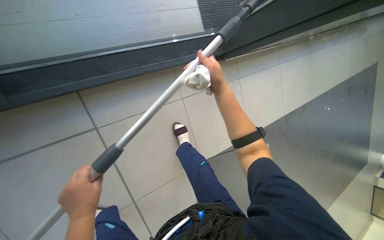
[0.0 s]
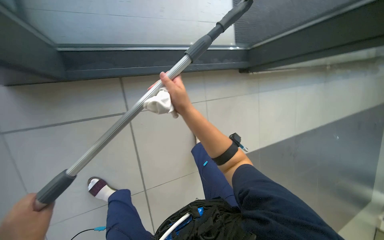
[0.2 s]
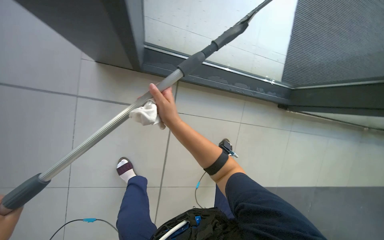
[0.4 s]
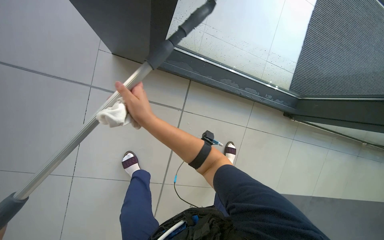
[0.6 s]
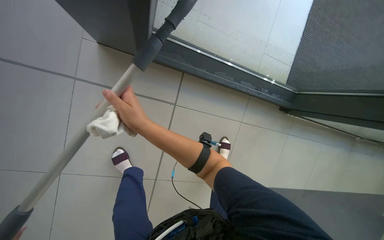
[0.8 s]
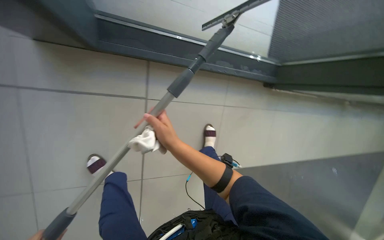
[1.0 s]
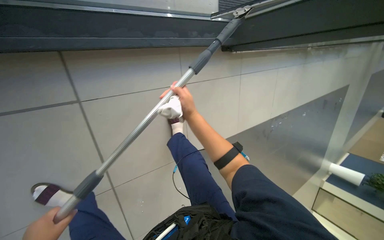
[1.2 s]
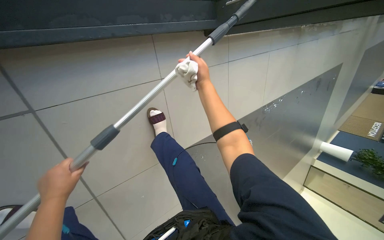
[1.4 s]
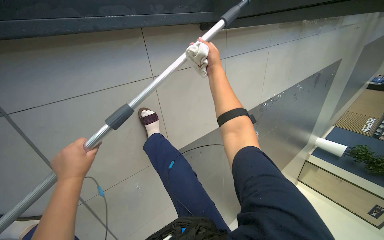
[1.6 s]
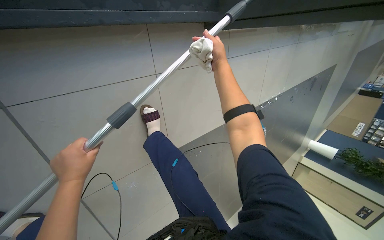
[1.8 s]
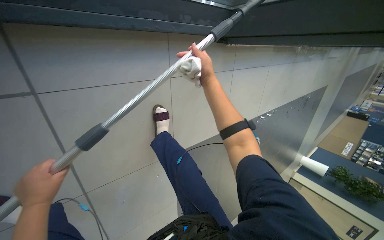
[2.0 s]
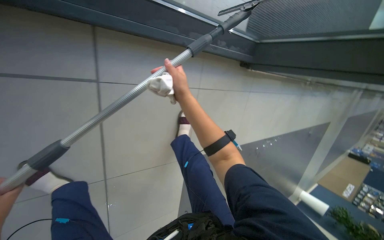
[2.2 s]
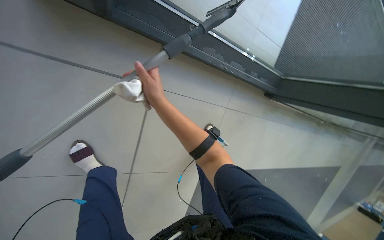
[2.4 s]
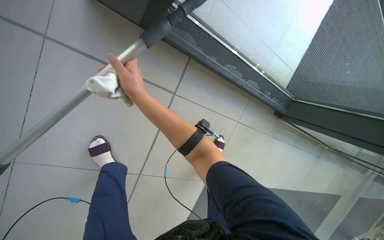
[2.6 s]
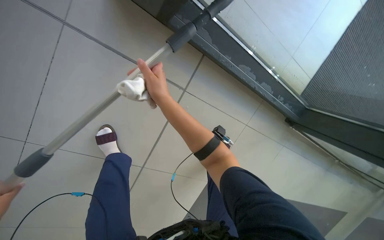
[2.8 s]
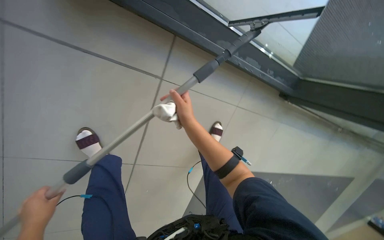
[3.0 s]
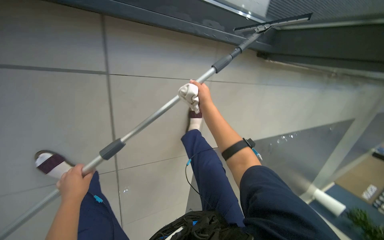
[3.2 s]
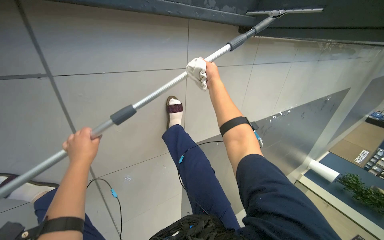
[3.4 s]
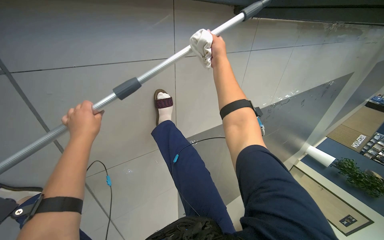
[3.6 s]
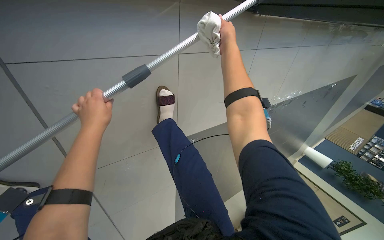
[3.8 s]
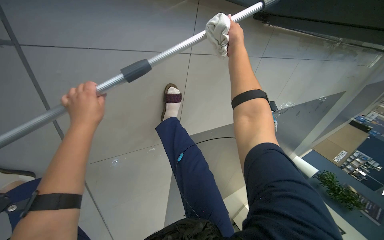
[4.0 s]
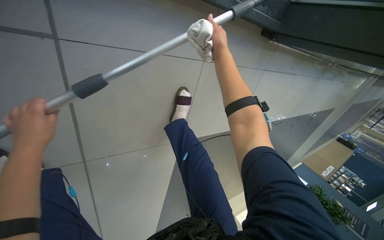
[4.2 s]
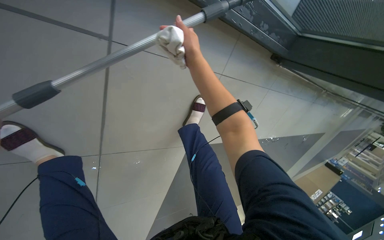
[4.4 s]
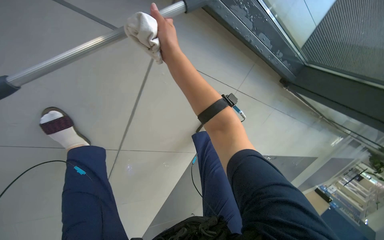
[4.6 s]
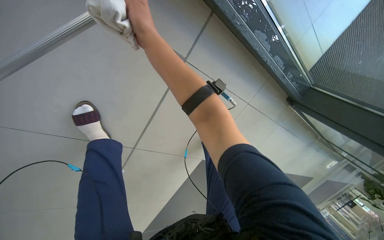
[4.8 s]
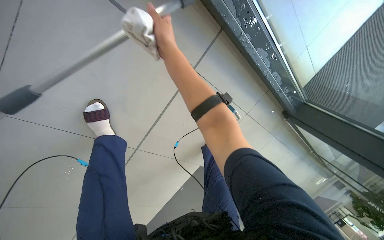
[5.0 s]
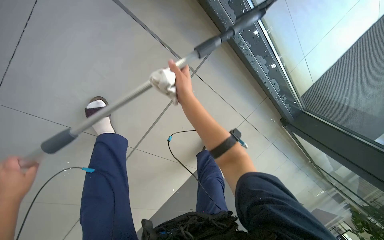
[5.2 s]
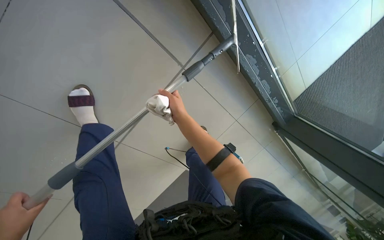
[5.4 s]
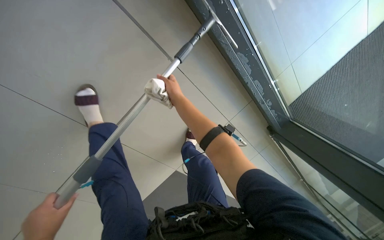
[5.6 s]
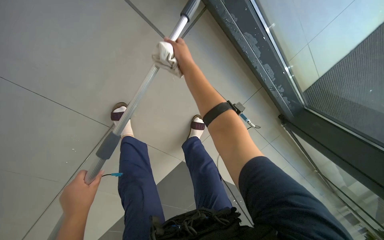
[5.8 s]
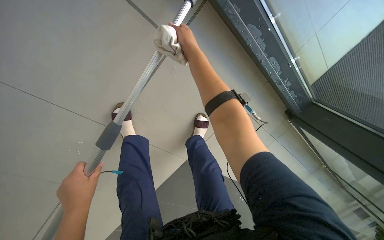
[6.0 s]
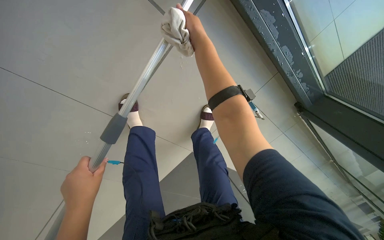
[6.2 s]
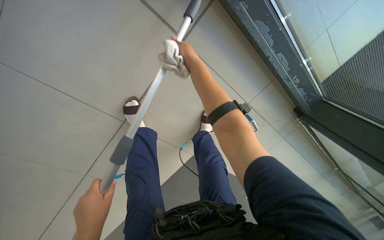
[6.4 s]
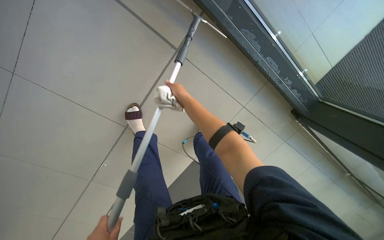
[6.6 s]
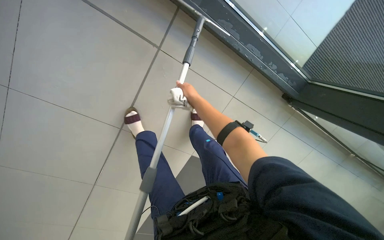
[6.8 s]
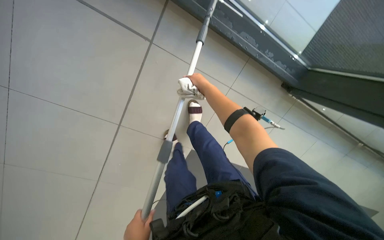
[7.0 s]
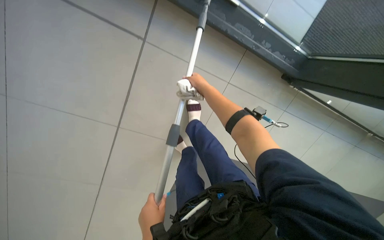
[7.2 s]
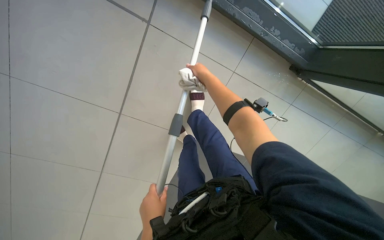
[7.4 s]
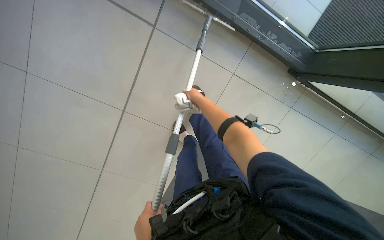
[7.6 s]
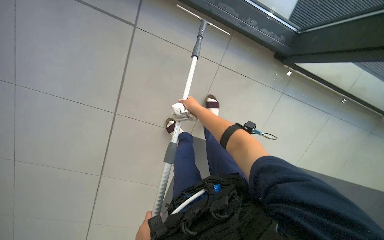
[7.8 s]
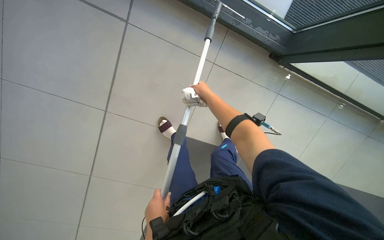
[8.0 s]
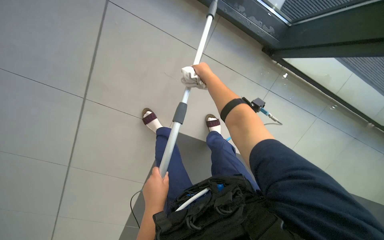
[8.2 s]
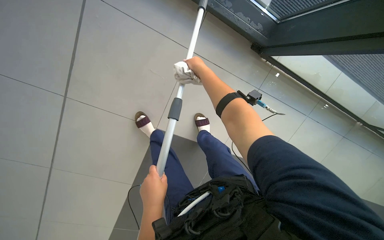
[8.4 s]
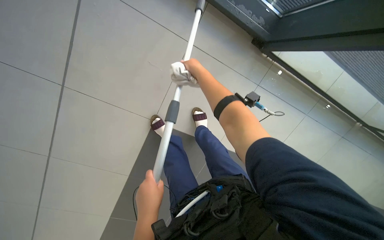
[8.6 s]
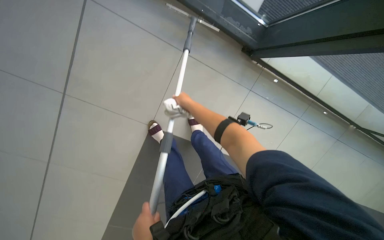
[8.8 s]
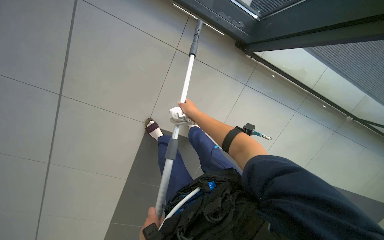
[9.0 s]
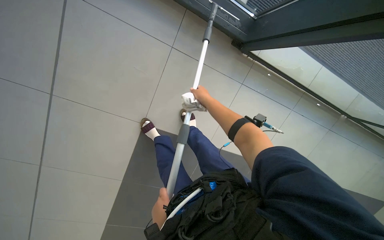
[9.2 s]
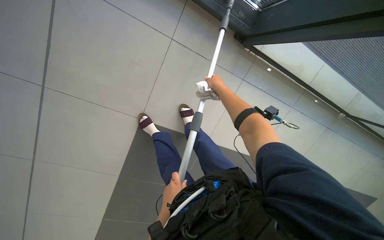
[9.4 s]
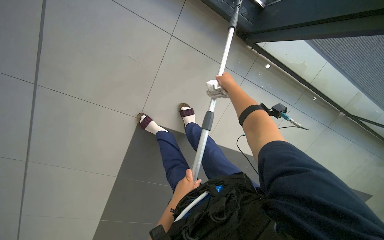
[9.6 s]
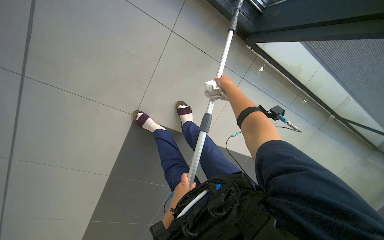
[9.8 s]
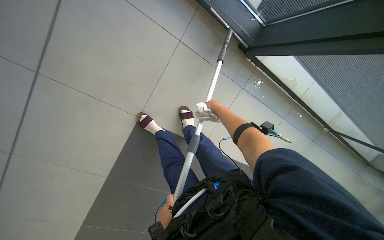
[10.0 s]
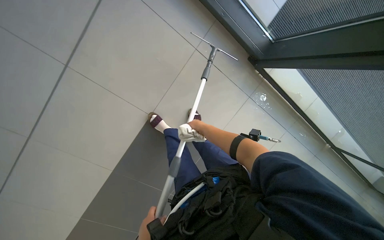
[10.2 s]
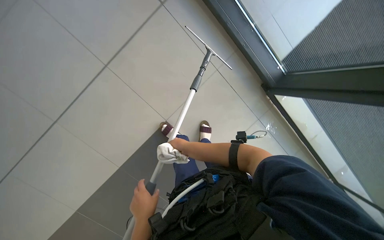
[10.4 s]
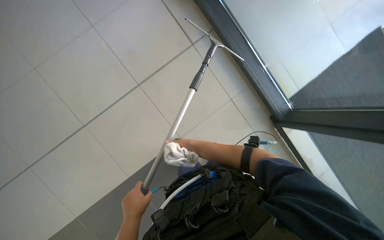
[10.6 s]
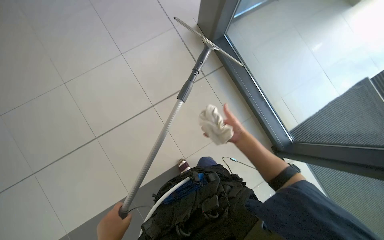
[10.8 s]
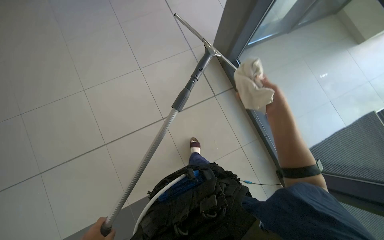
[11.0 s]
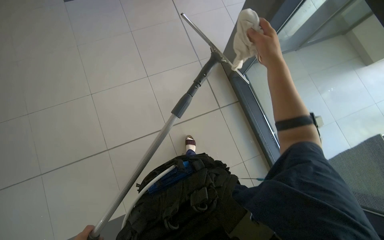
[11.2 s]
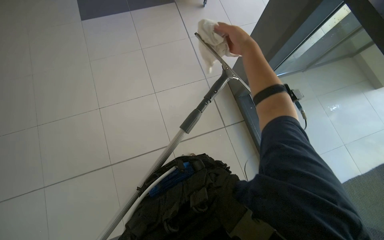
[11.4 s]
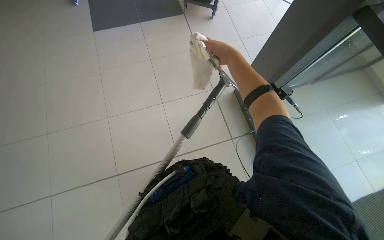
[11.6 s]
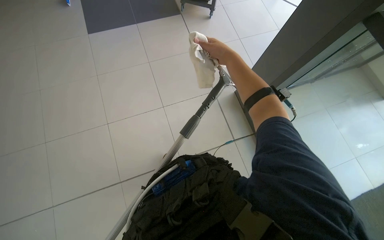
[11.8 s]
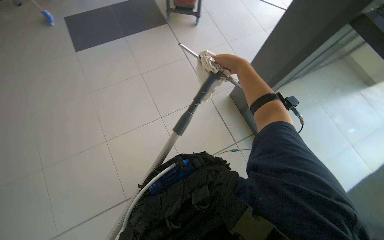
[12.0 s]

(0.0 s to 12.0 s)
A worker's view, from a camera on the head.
Job: cleaning windows.
The whole recording: Cleaning glass panels with squeegee. The worker cleans large glass panels using a squeegee and a cloth.
0.0 s - 1.6 s: The camera is carried approximately 40 cm. The view tilts some 20 degrees downward.
1.6 s - 3.0 s: The camera travels about 50 cm. The view tips upward by about 20 degrees. Everything in view rotates roughly 30 degrees clockwise.
4.4 s - 6.0 s: The view tips upward by approximately 15 degrees. The right hand moves some 10 cm down the picture and comes back.
6.0 s - 7.6 s: The right hand goes about 25 cm down the picture.
9.0 s - 10.4 s: The right hand is displaced down the picture by approximately 15 cm.
10.4 s - 12.0 s: The head travels about 70 cm. The wearer looks roughly 25 degrees further to the left. The wearer looks approximately 50 degrees further upward.

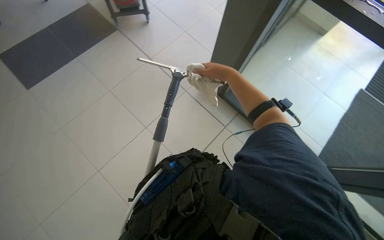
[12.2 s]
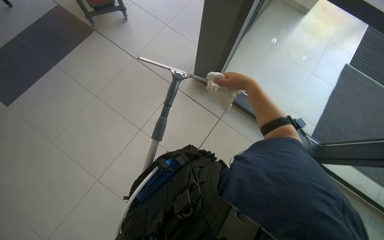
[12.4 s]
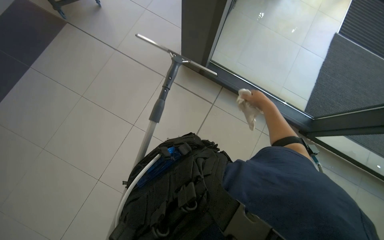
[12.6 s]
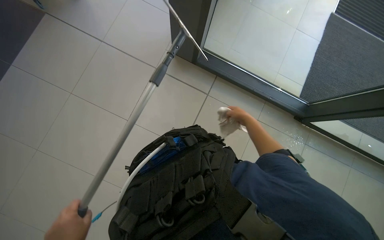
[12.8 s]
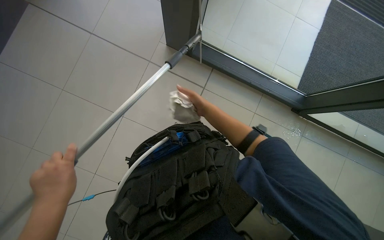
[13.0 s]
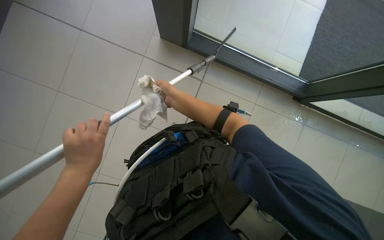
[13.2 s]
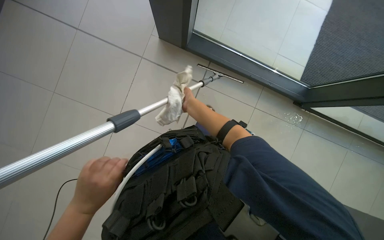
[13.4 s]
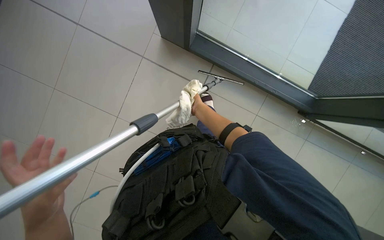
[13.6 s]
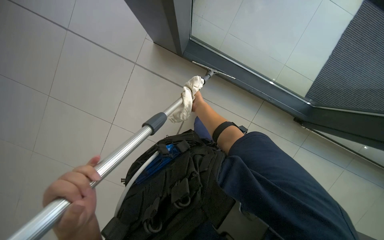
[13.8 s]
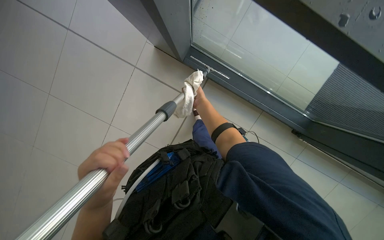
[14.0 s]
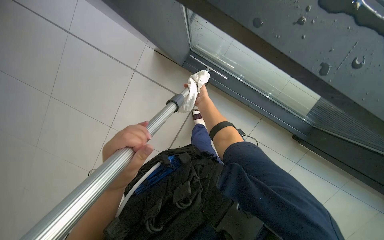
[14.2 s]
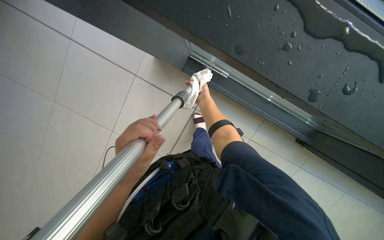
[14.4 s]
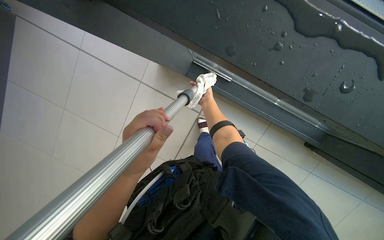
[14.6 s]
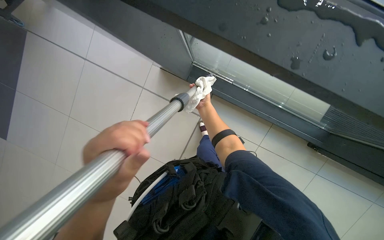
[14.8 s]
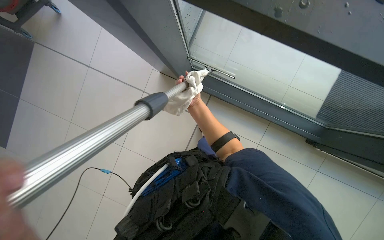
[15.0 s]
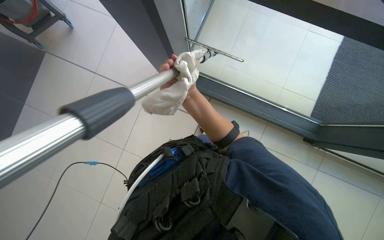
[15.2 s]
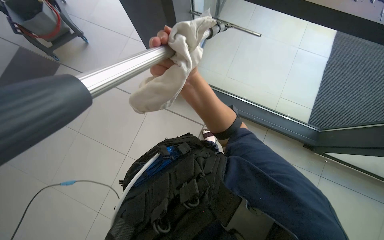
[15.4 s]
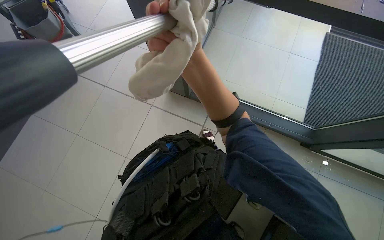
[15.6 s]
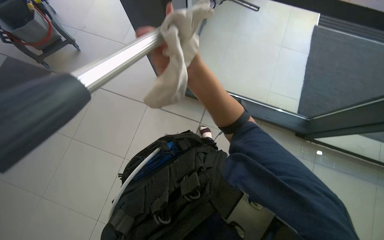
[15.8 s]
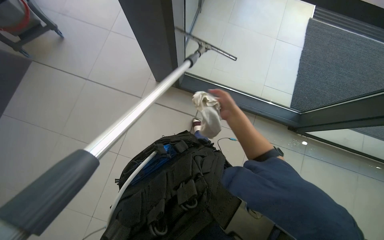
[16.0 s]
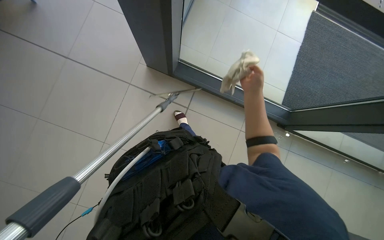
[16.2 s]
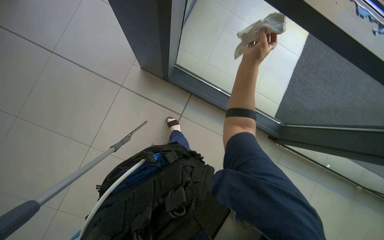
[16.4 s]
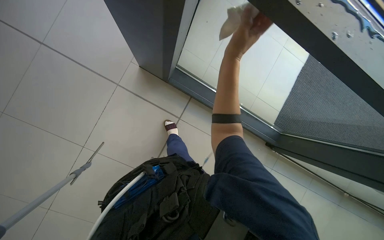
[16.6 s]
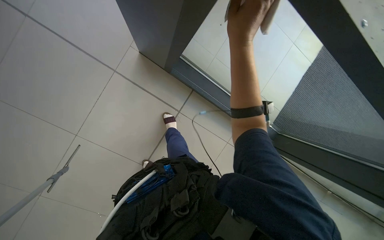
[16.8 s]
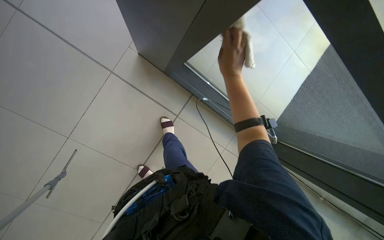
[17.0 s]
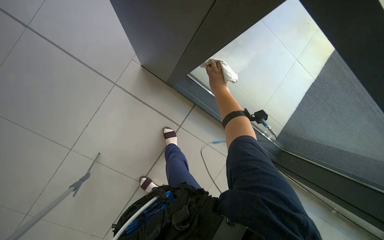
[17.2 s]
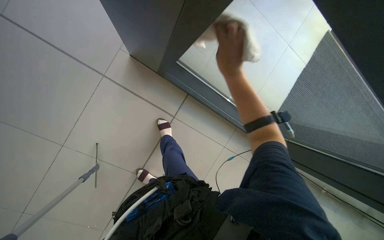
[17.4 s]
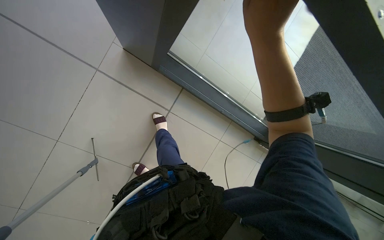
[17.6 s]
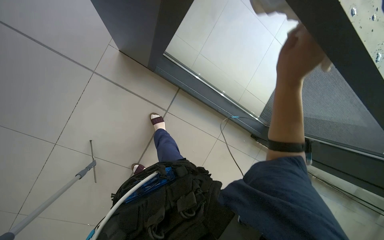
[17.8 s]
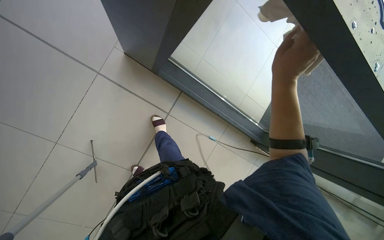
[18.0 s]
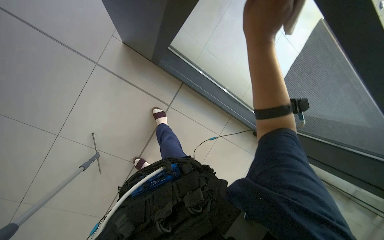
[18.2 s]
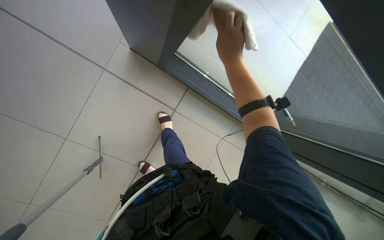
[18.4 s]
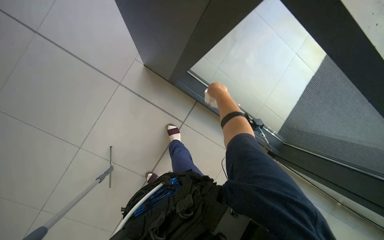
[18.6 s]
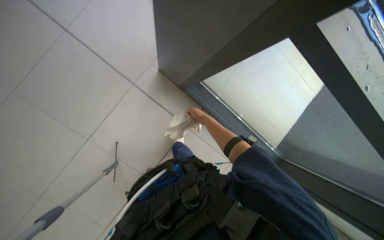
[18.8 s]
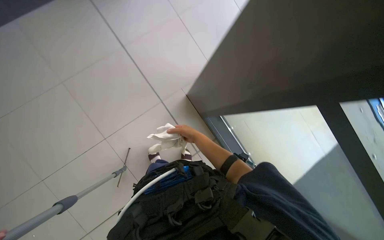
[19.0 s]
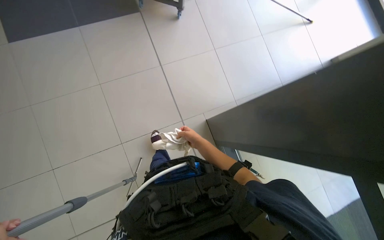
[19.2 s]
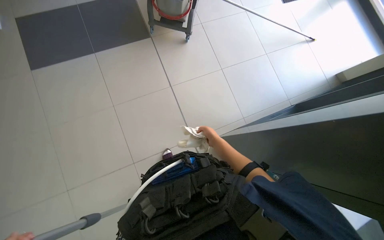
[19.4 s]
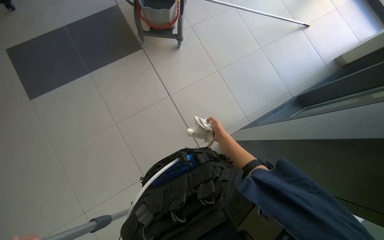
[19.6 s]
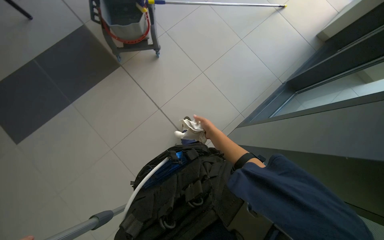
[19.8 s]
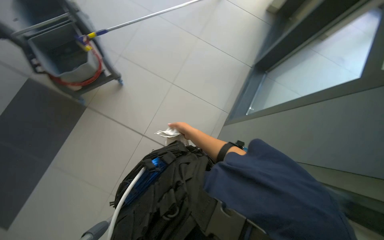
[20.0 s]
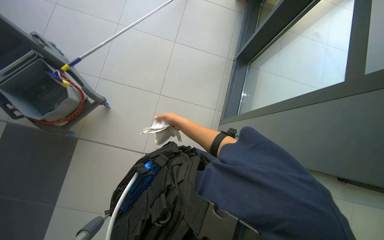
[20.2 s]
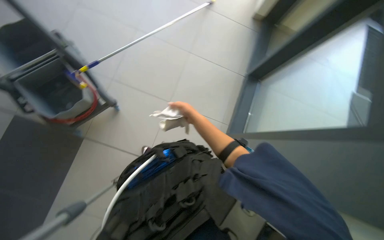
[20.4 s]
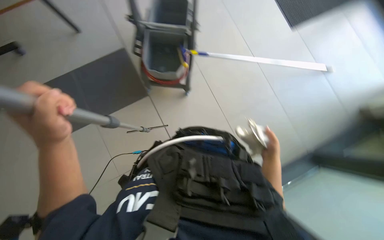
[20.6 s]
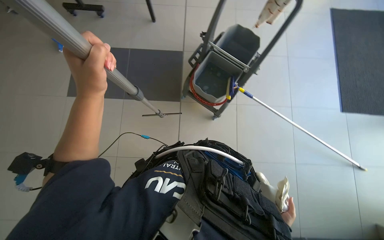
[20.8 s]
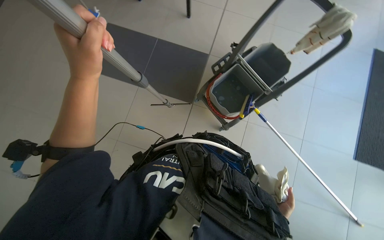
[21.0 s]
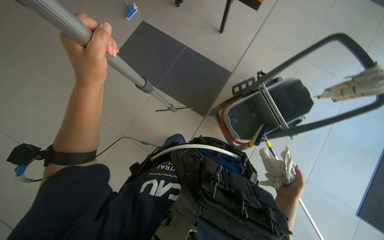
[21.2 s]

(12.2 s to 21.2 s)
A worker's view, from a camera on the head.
Job: cleaning windows.
The whole recording: Cleaning glass panels with squeegee. The worker cleans large glass panels using a squeegee and a cloth.
12.2 s - 13.8 s: The view tips downward by some 15 degrees. The right hand moves left and right over some 30 cm, changing direction 2 times.
16.6 s - 18.2 s: The right hand goes about 10 cm nearer to the camera.
18.2 s - 19.8 s: The head turns to the left by roughly 20 degrees. The camera pitches upward, by roughly 45 degrees.
19.8 s - 21.2 s: The head rotates some 50 degrees to the left. The view tilts approximately 15 degrees upward.
